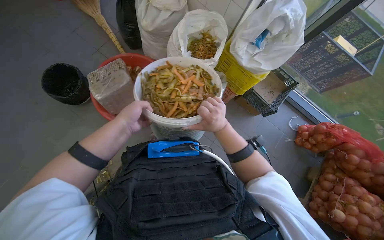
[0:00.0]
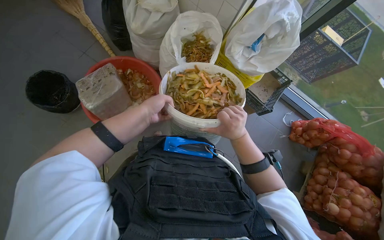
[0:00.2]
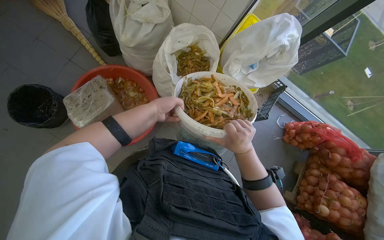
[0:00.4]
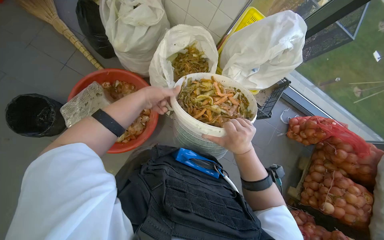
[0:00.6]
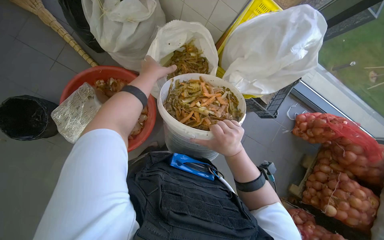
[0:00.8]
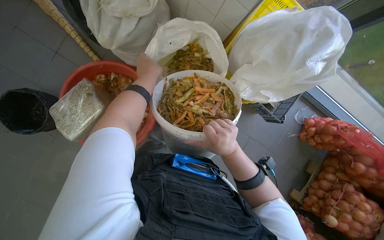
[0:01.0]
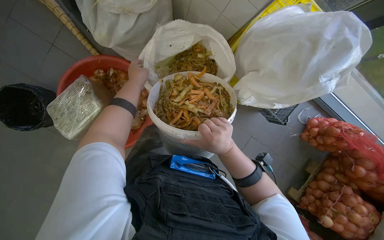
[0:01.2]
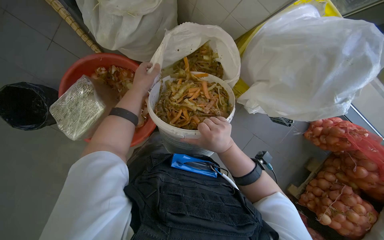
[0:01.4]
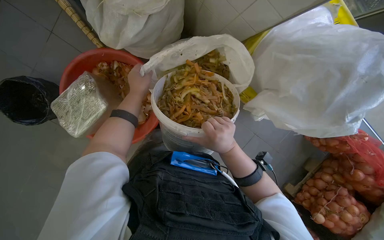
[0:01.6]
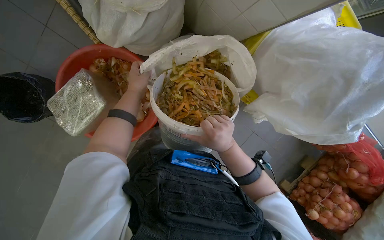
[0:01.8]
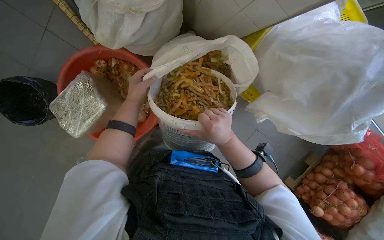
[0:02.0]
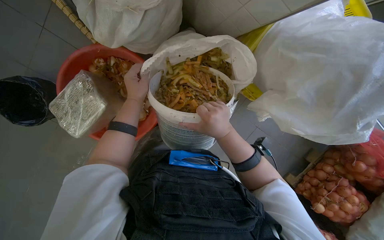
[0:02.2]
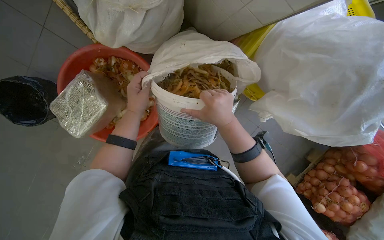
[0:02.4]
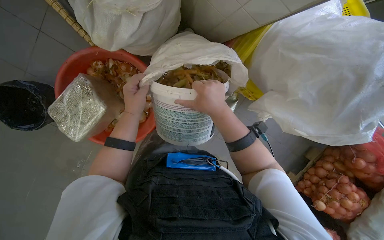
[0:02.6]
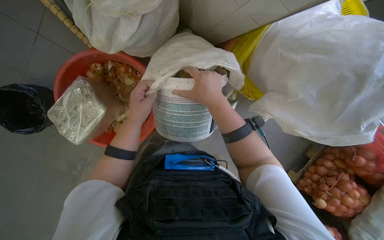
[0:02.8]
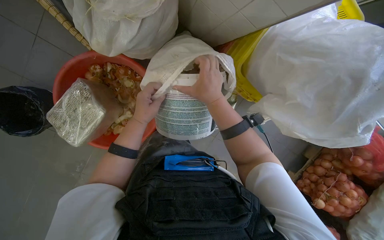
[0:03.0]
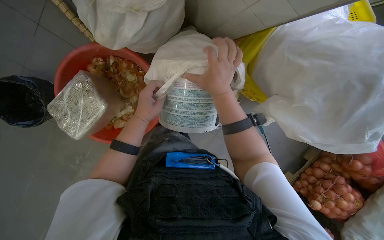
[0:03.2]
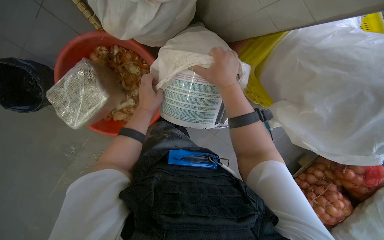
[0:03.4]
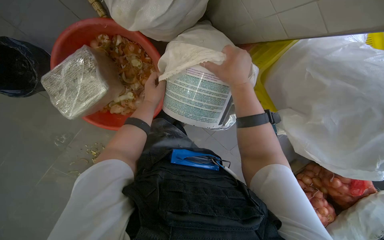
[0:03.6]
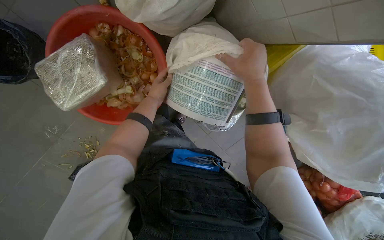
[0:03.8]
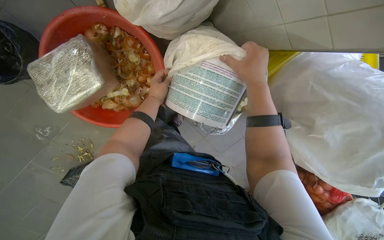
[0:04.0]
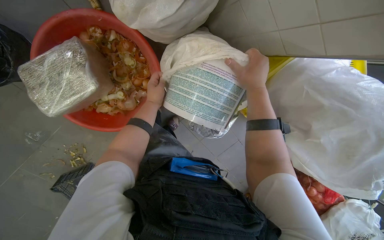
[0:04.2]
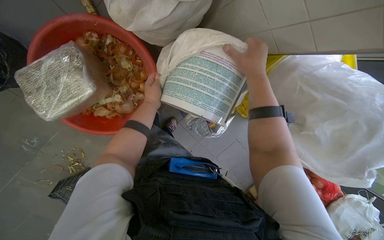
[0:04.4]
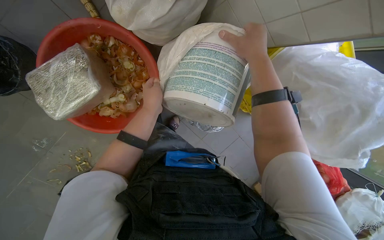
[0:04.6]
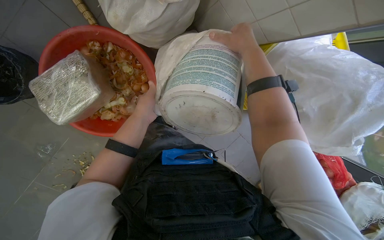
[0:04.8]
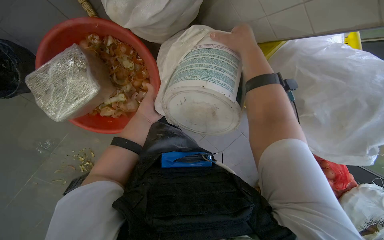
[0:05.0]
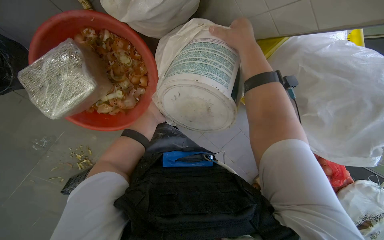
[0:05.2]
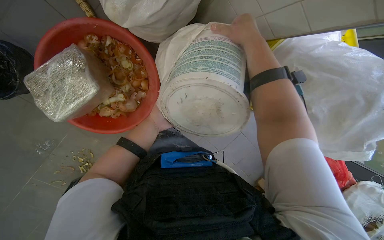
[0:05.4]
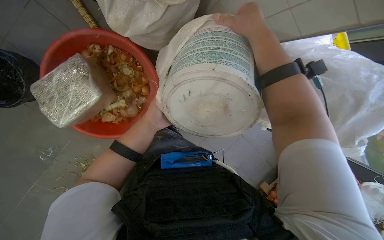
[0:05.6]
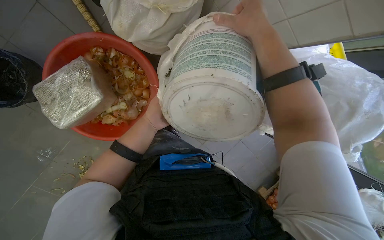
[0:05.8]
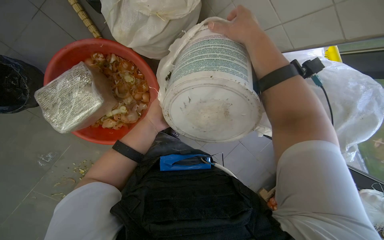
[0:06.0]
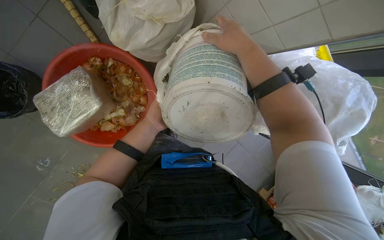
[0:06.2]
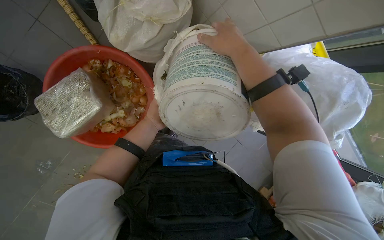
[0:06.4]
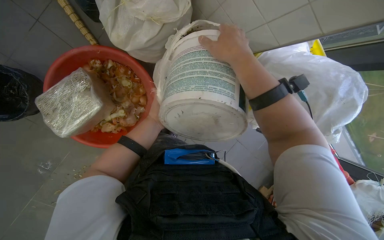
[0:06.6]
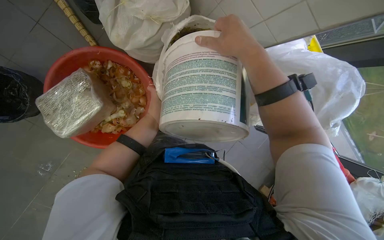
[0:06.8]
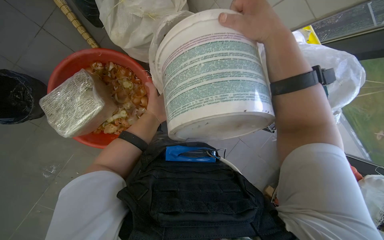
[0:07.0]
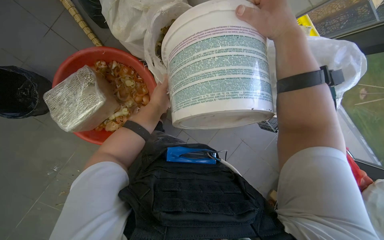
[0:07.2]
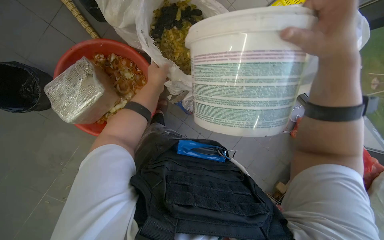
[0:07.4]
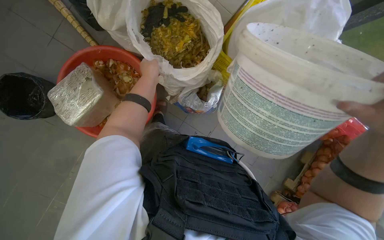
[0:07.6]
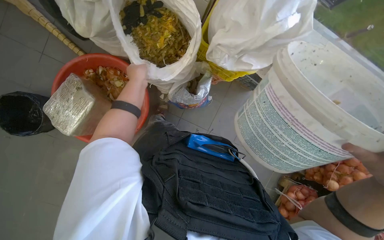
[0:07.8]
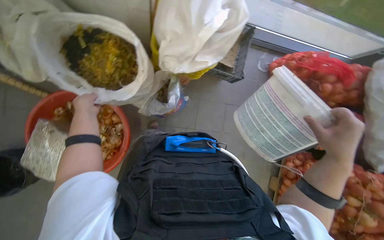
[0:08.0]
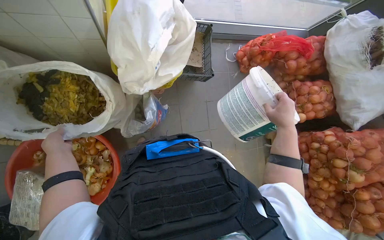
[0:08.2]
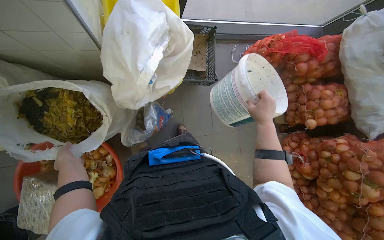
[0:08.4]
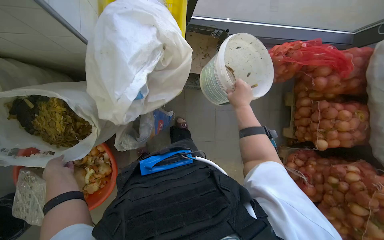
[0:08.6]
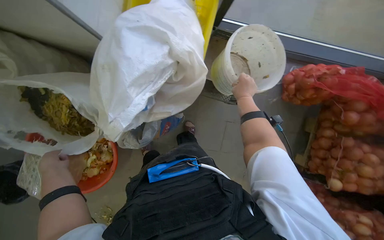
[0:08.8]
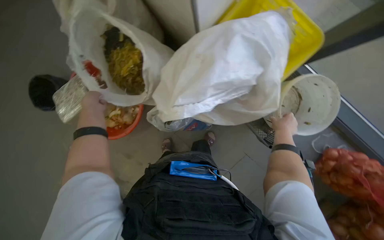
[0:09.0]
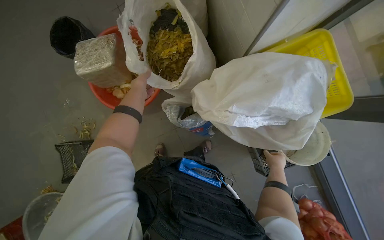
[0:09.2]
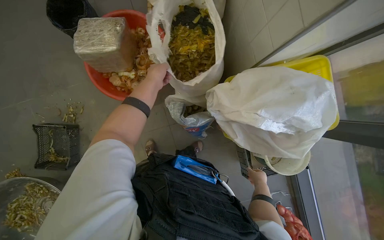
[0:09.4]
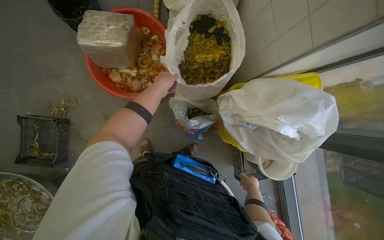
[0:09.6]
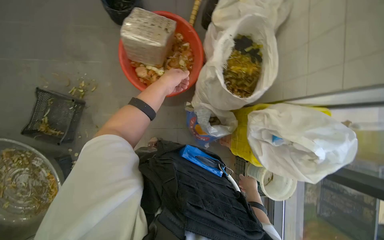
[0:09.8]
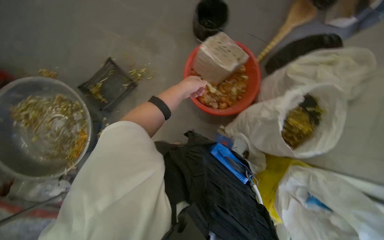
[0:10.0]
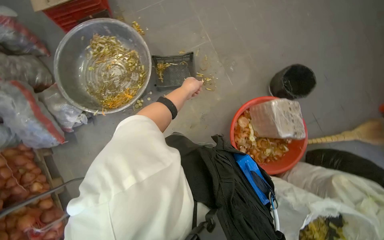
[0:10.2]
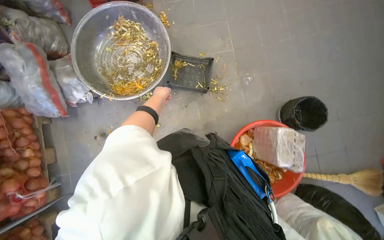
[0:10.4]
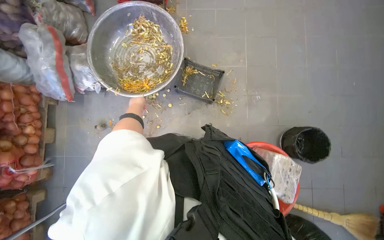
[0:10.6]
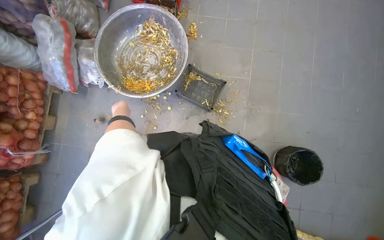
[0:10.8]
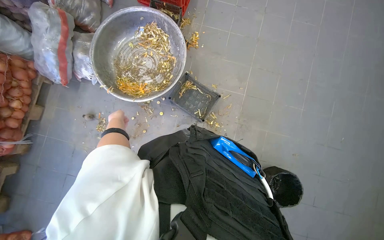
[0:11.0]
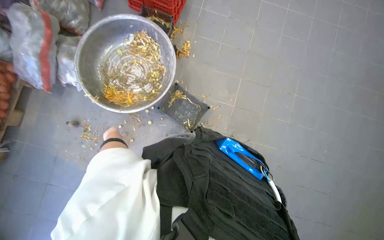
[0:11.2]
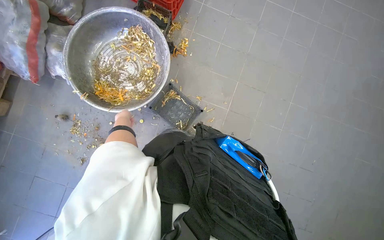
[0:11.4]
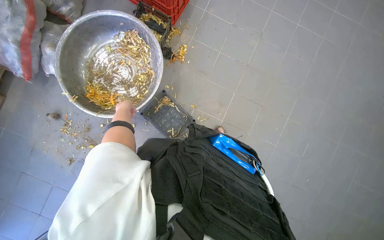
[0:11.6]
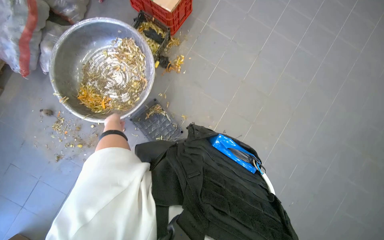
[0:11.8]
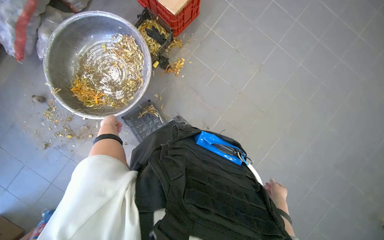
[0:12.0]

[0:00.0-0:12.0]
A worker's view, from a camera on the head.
Job: managing trash.
The whole recording: Collecting and sorting food waste. The worker collects various food waste items from different containers and bags, consolidating them into a larger bin.
0:00.0 to 0:01.6: The camera travels roughly 70 cm. The view tips downward by about 25 degrees.
0:01.6 to 0:03.0: The right hand travels up the picture by roughly 15 cm.
0:03.0 to 0:04.4: The left hand moves farther from the camera, approximately 15 cm. Meanwhile the right hand travels up the picture by approximately 10 cm.
0:04.4 to 0:06.0: The left hand swings nearer and farther, roughly 15 cm each way, with 2 reversals.
0:07.6 to 0:09.0: The head travels about 50 cm.
0:09.0 to 0:10.4: The camera travels roughly 1 m. The camera pitches upward, by approximately 15 degrees. Everything in view rotates approximately 120 degrees clockwise.
0:10.4 to 0:12.0: The camera is carried about 80 cm. The scene rotates clockwise by approximately 50 degrees.

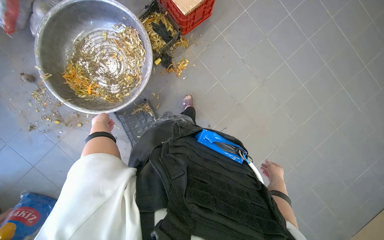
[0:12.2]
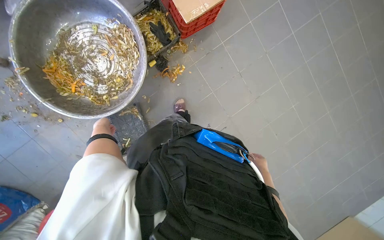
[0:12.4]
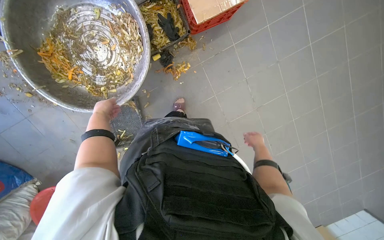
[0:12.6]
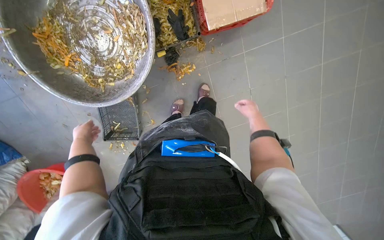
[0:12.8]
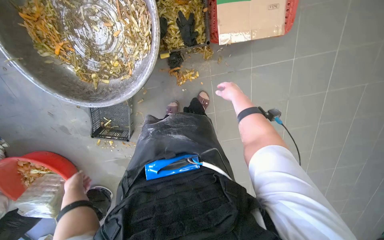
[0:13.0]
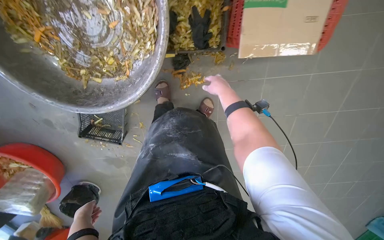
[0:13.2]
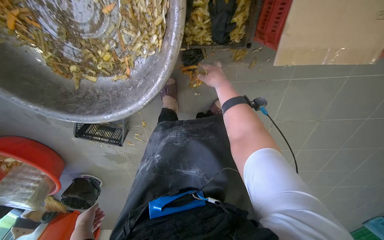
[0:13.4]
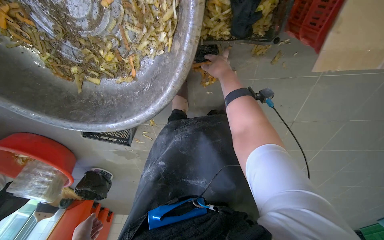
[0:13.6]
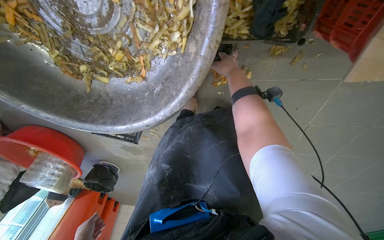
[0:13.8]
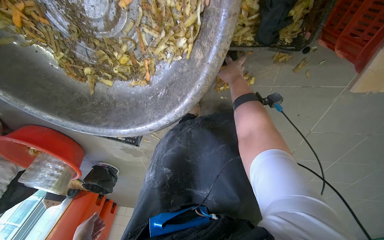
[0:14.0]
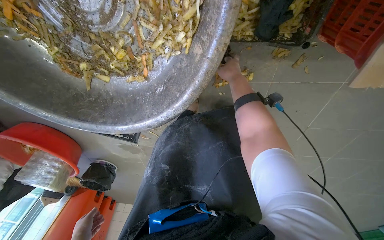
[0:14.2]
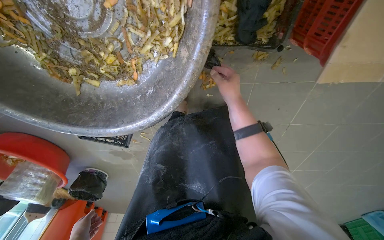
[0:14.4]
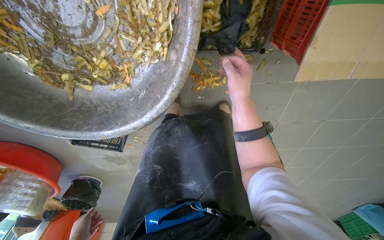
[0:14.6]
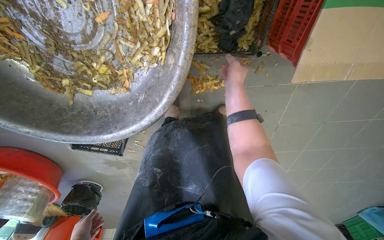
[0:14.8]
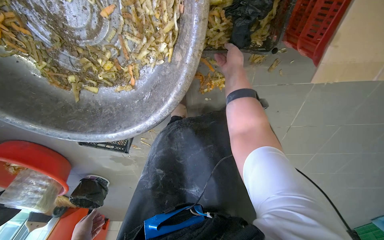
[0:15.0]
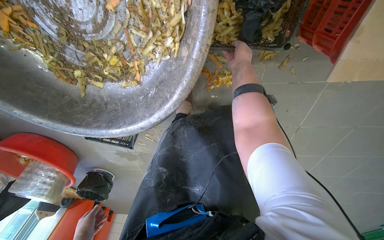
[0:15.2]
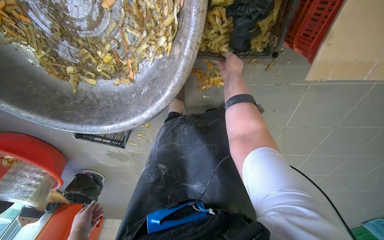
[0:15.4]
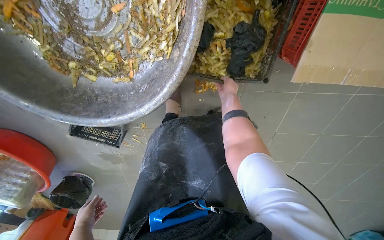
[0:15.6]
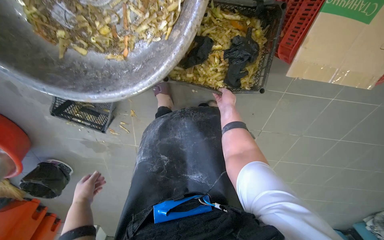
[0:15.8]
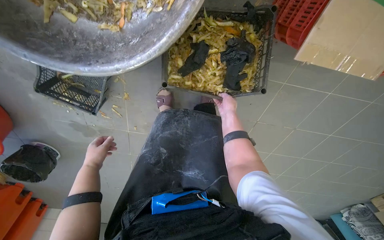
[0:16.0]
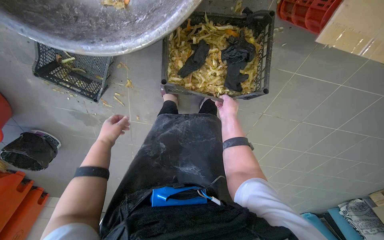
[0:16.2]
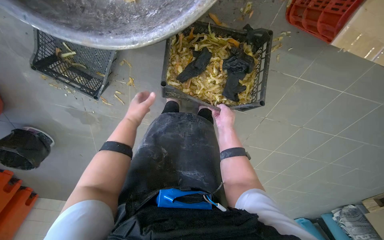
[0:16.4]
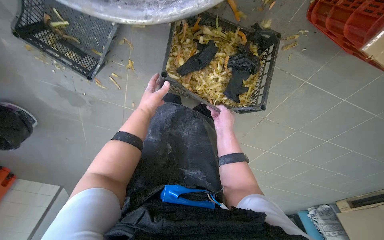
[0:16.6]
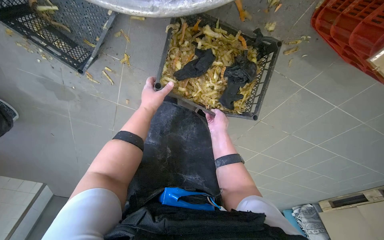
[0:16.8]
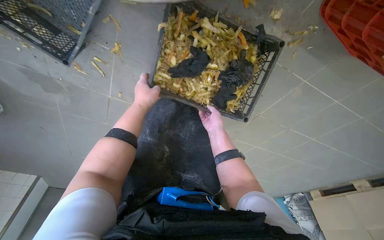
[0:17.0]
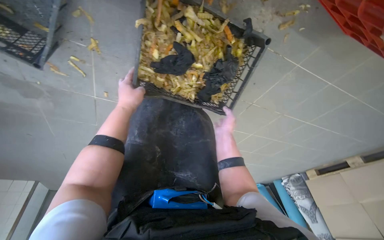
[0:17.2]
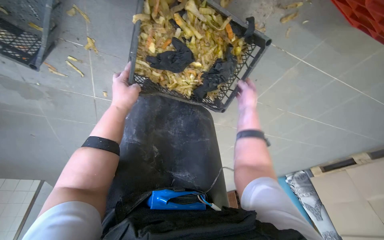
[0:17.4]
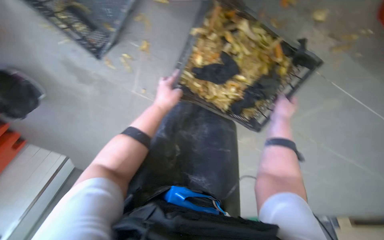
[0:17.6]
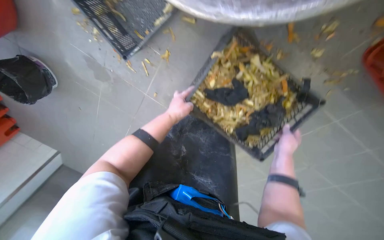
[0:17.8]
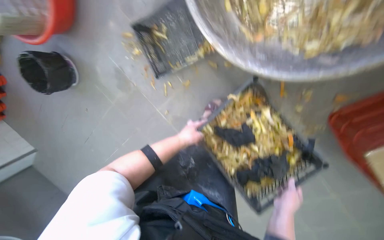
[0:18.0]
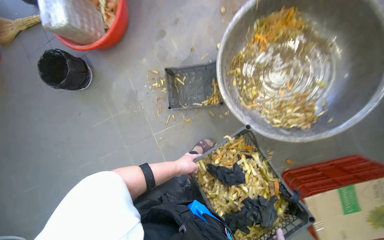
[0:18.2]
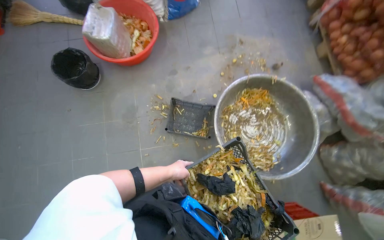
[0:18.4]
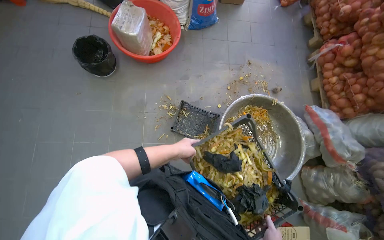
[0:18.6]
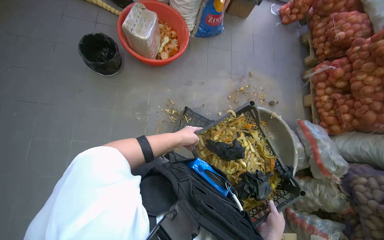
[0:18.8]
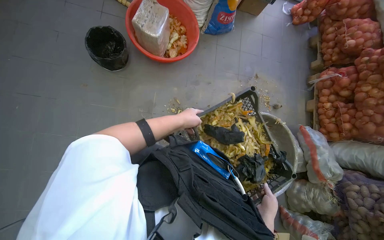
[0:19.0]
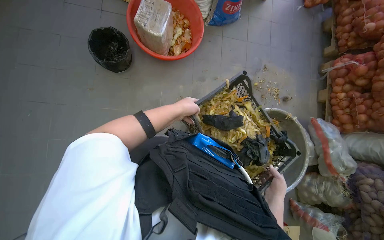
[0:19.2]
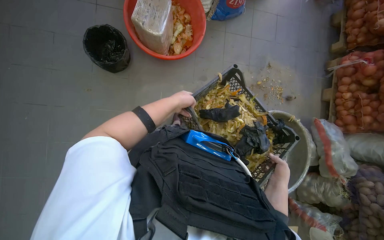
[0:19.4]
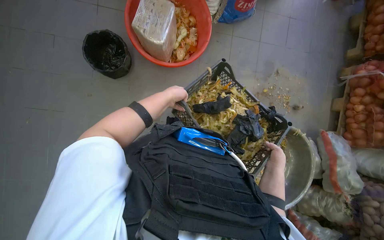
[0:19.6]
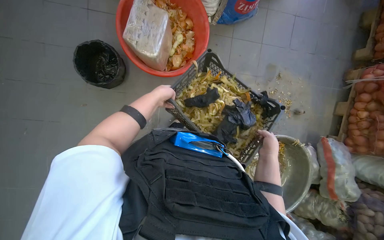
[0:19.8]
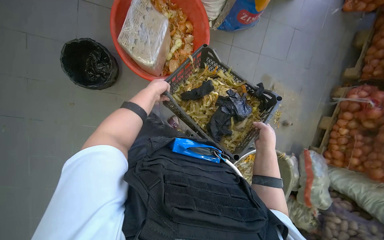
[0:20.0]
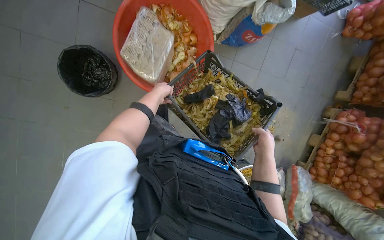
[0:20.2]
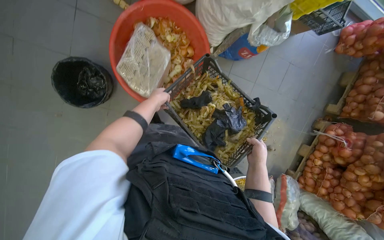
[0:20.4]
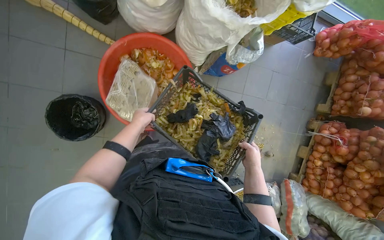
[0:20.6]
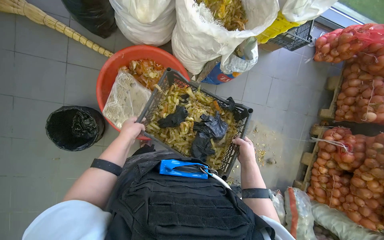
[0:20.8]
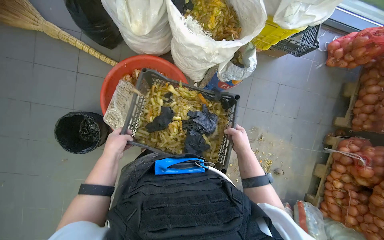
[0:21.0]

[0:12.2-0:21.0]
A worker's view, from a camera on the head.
Job: managing trash.
The whole recording: Collecting and sorting food waste. The worker collects various food waste items from different containers and bags, consolidating them into a larger bin.
0:12.2 to 0:13.6: The head travels about 1 m. The view tips downward by some 35 degrees. The scene rotates clockwise by about 40 degrees.
0:13.6 to 0:15.2: The right hand goes some 15 cm farther from the camera and up the picture.
0:15.2 to 0:16.6: The view swings approximately 20 degrees to the right. The right hand travels down the picture by roughly 40 cm.
0:18.0 to 0:19.6: The head travels approximately 80 cm. The view pans to the right by about 25 degrees. The view tips upward by some 25 degrees. Everything in view rotates some 45 degrees clockwise.
0:19.6 to 0:21.0: The camera is carried approximately 70 cm.
